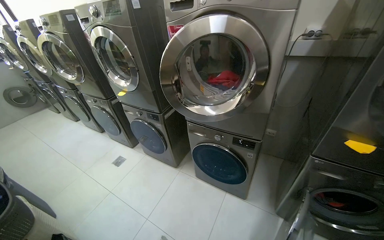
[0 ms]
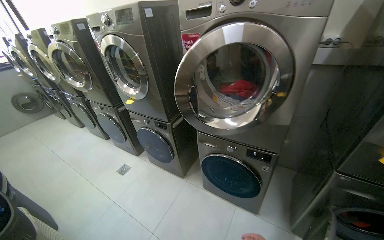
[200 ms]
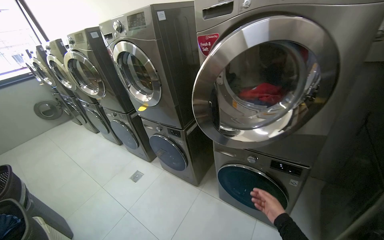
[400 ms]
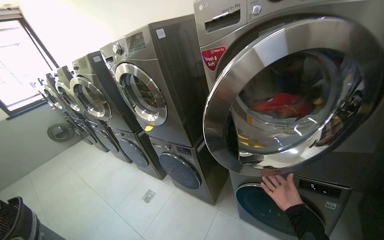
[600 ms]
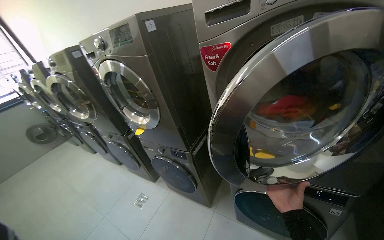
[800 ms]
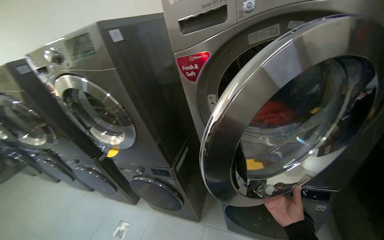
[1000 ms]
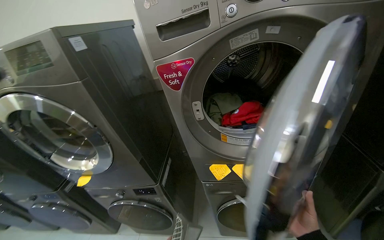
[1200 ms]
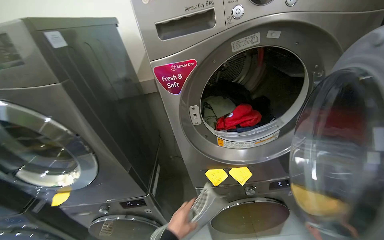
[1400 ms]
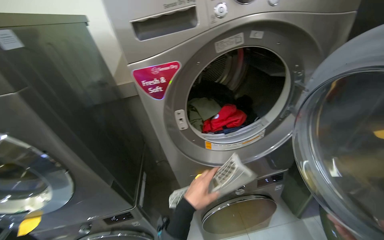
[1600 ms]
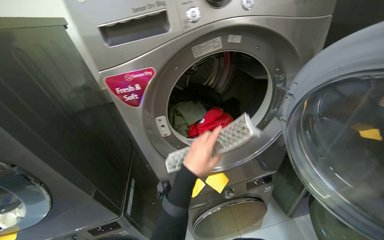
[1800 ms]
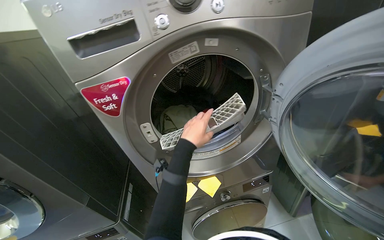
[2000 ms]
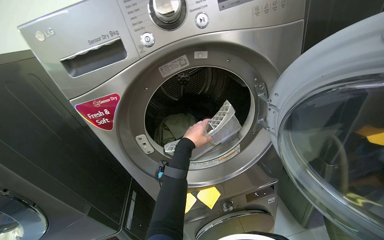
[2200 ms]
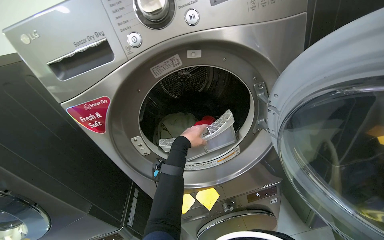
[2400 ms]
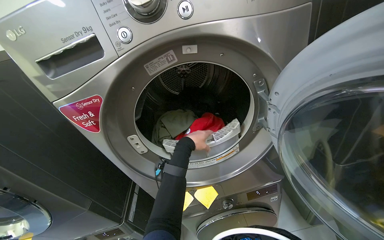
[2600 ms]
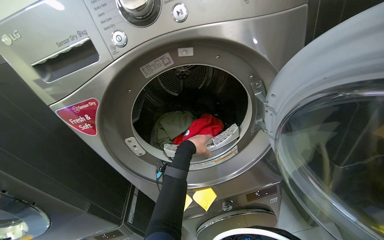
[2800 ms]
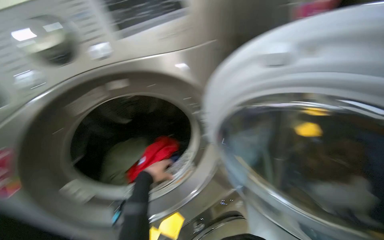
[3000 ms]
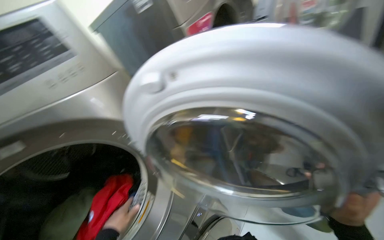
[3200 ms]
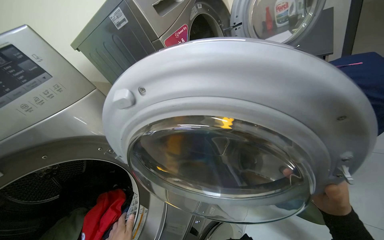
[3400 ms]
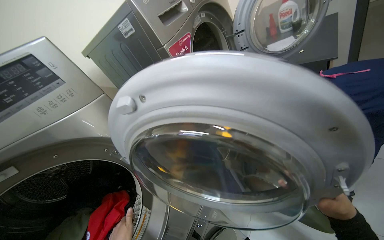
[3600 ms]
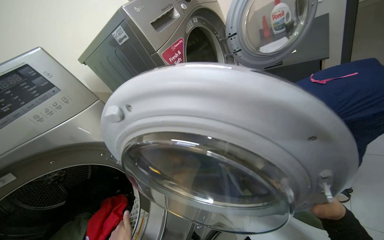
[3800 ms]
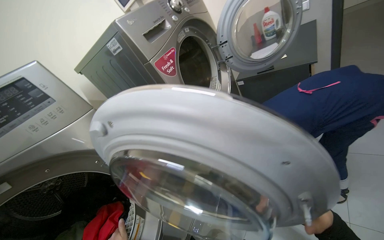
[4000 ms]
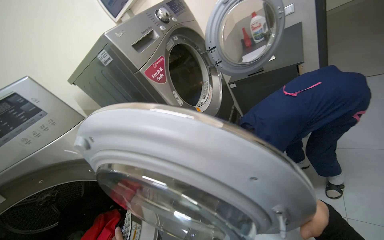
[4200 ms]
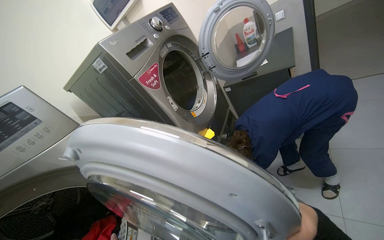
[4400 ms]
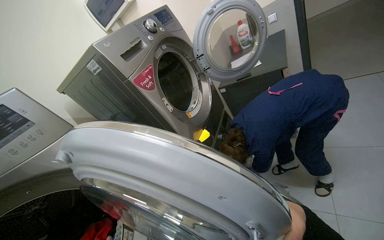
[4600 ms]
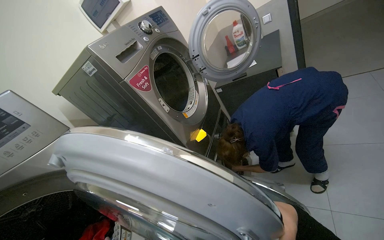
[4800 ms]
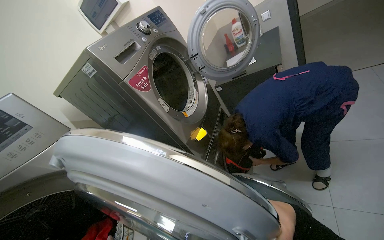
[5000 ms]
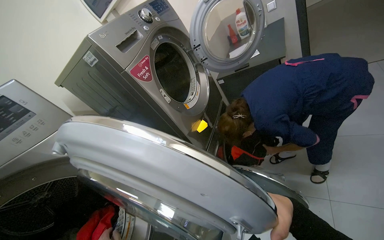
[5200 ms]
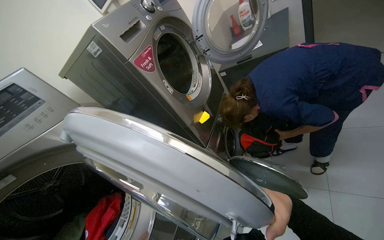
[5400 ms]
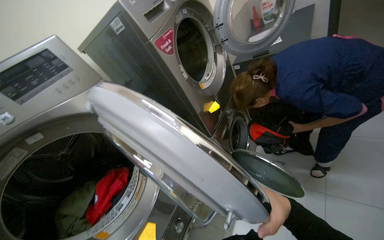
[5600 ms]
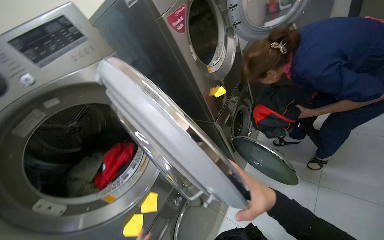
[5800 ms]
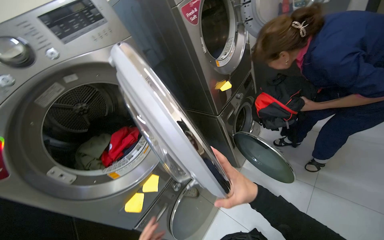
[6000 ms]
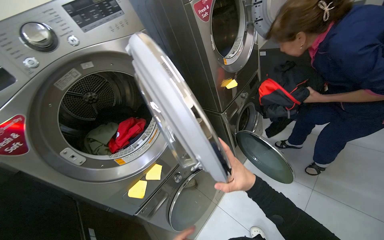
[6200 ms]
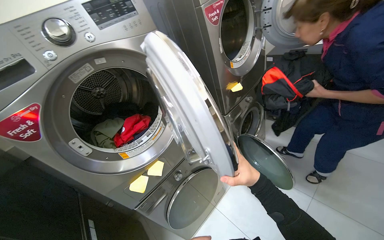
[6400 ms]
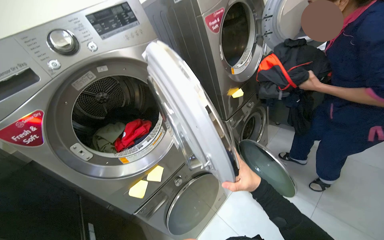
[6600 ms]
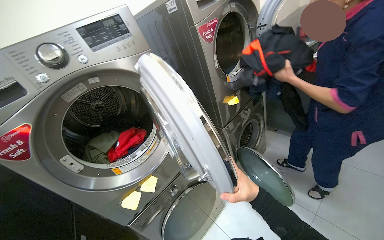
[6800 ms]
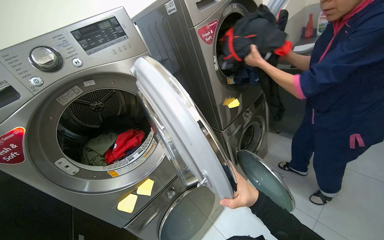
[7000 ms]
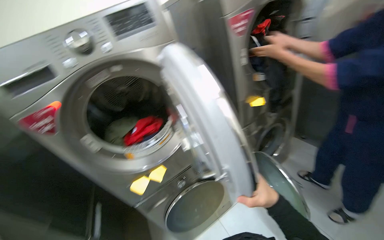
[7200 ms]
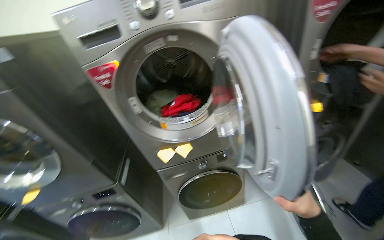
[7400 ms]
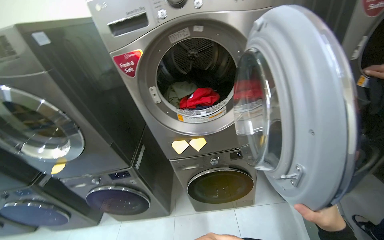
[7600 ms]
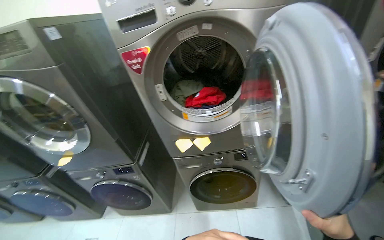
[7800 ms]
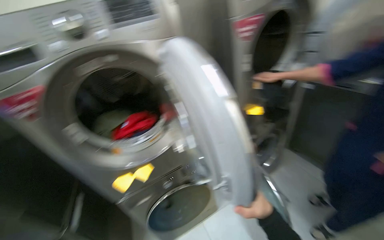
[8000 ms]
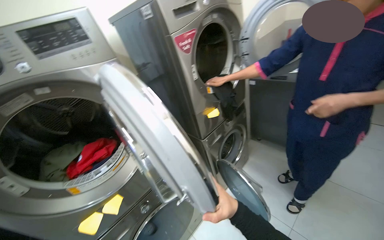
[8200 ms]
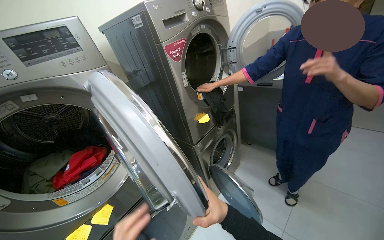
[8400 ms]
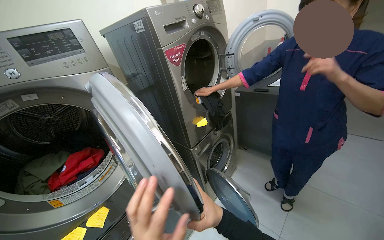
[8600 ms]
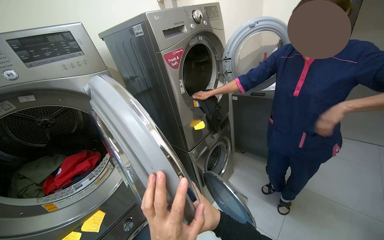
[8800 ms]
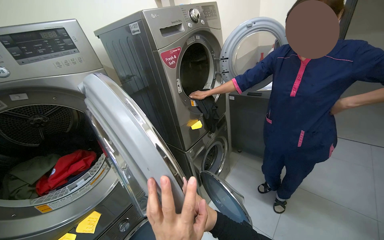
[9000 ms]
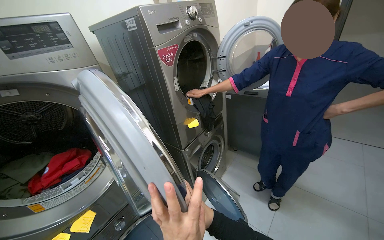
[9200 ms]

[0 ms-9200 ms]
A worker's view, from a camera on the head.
Job: managing laundry.
The whole recording: Cleaning dryer lint filters. The worker removes lint filters from dryers and cleans them.
0 ms to 1600 ms: The wearer moves roughly 60 cm. The head turns to the right by approximately 40 degrees.
3000 ms to 4600 ms: The head rotates roughly 40 degrees to the right. The view tilts roughly 15 degrees upward.
4600 ms to 6200 ms: The wearer looks some 15 degrees further downward.
6200 ms to 7600 ms: The head turns to the left by roughly 45 degrees.
7600 ms to 9200 ms: The head turns to the right by some 50 degrees. The camera pitches upward, by roughly 15 degrees.

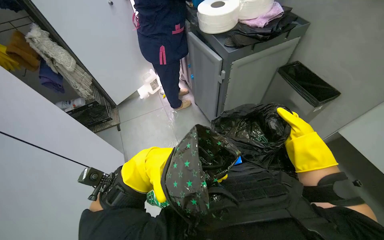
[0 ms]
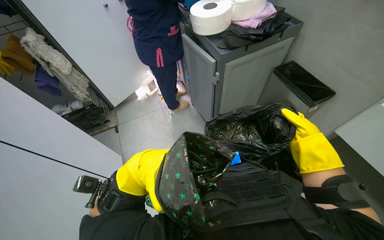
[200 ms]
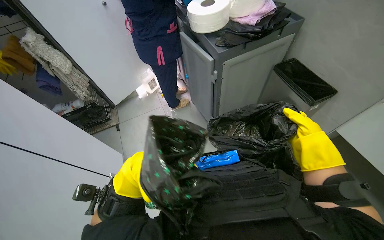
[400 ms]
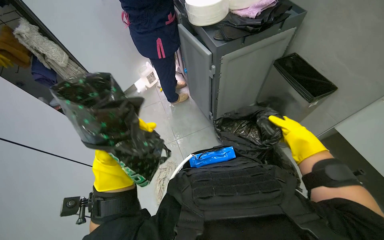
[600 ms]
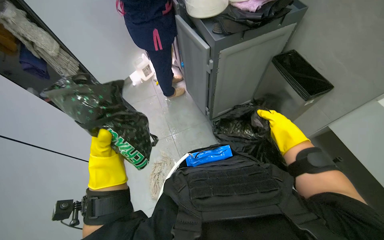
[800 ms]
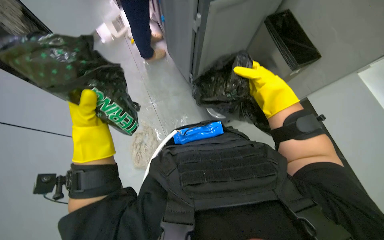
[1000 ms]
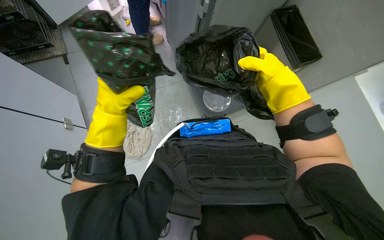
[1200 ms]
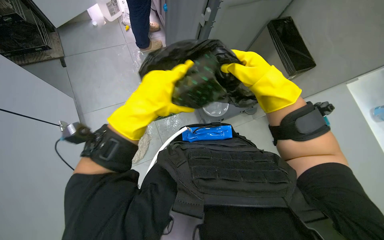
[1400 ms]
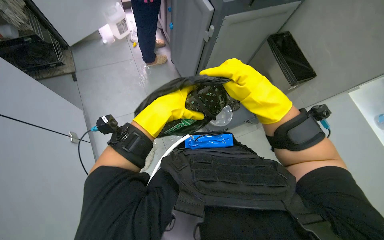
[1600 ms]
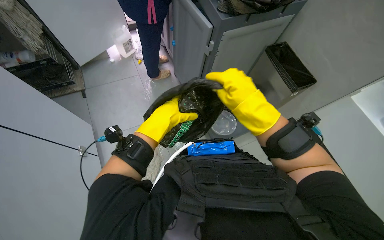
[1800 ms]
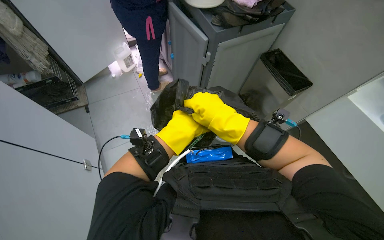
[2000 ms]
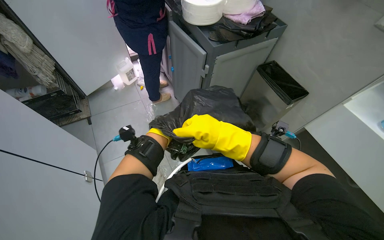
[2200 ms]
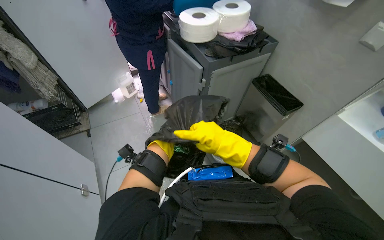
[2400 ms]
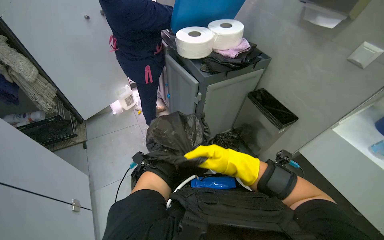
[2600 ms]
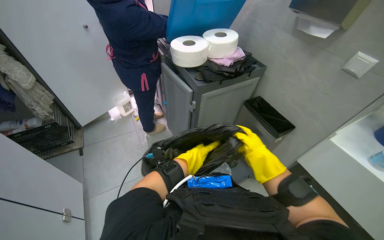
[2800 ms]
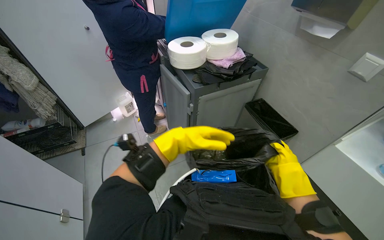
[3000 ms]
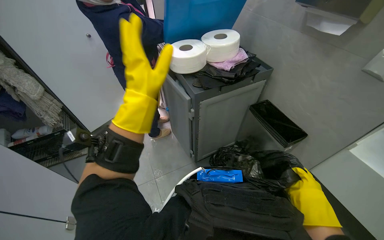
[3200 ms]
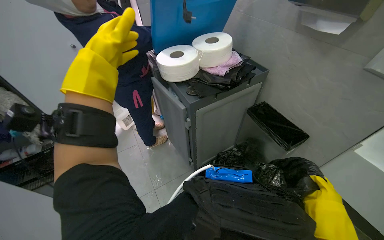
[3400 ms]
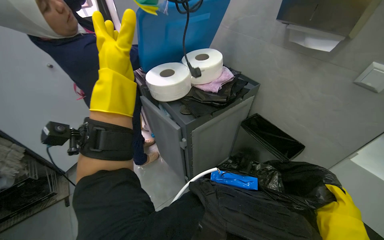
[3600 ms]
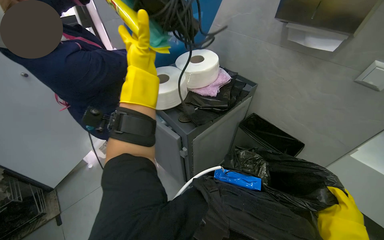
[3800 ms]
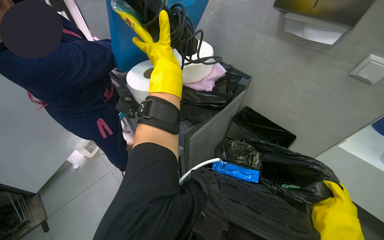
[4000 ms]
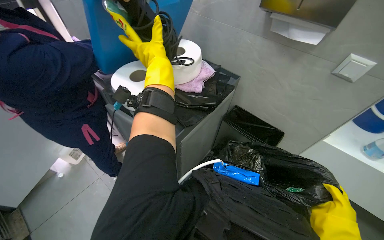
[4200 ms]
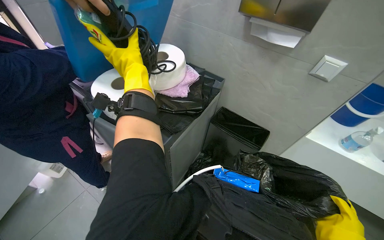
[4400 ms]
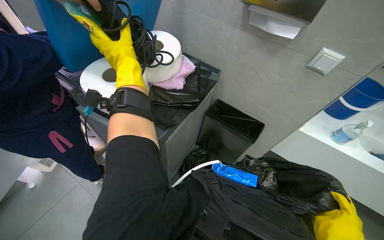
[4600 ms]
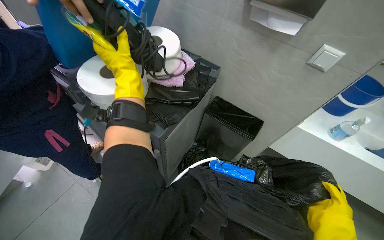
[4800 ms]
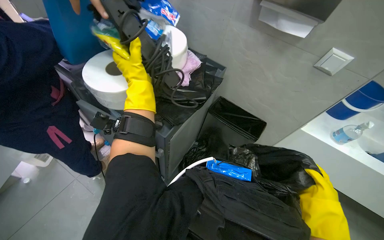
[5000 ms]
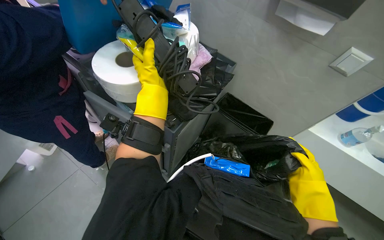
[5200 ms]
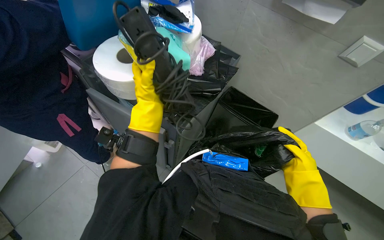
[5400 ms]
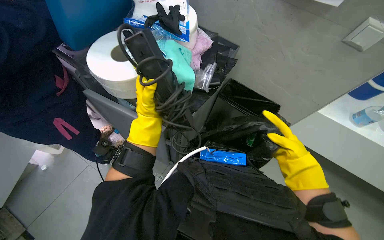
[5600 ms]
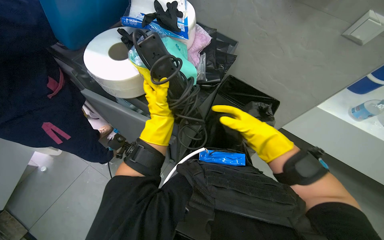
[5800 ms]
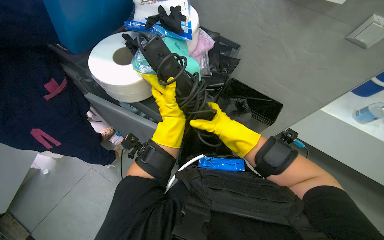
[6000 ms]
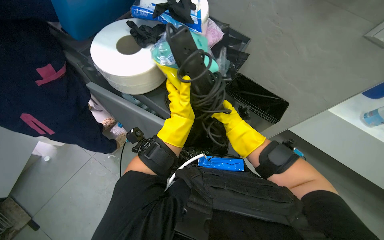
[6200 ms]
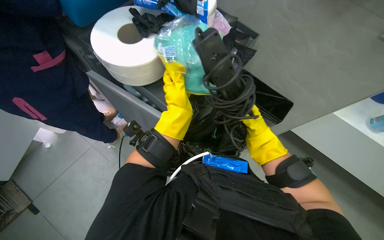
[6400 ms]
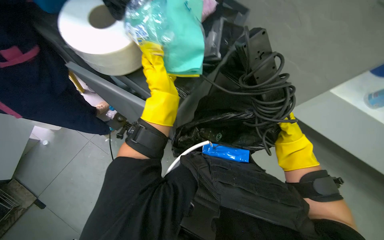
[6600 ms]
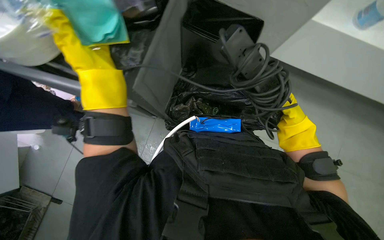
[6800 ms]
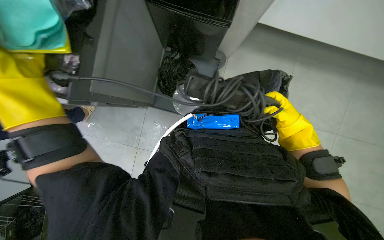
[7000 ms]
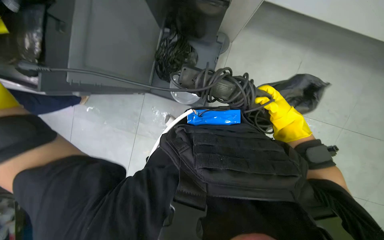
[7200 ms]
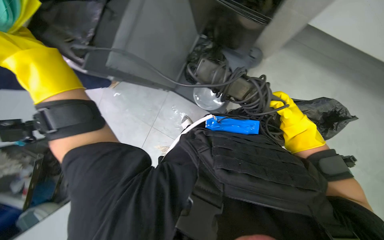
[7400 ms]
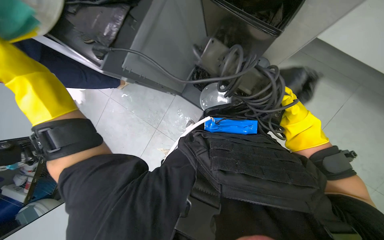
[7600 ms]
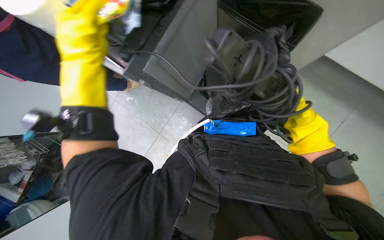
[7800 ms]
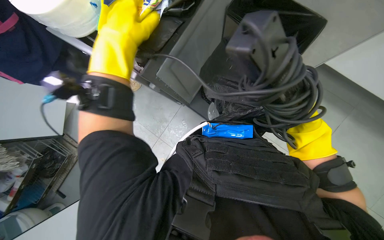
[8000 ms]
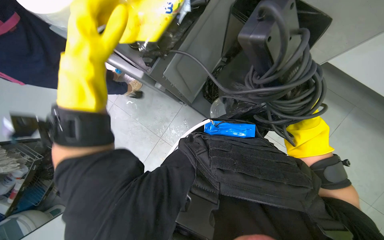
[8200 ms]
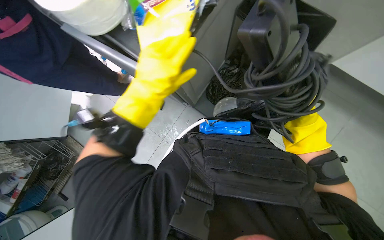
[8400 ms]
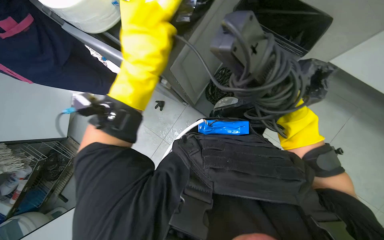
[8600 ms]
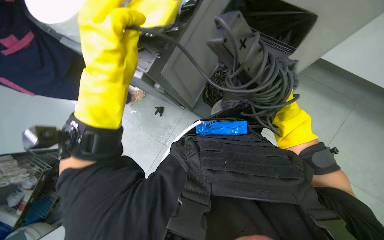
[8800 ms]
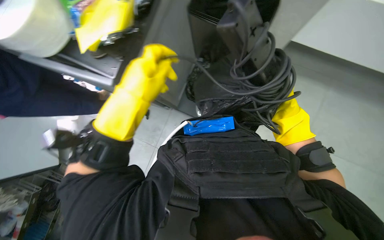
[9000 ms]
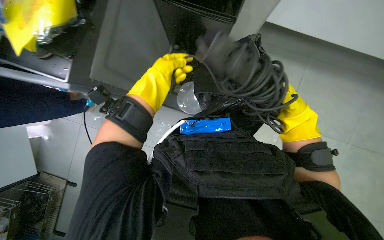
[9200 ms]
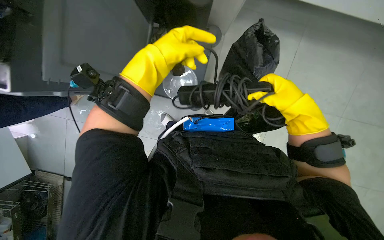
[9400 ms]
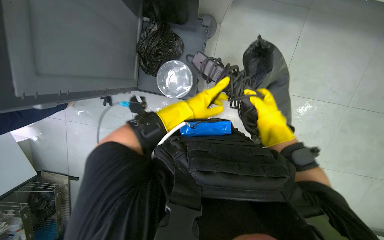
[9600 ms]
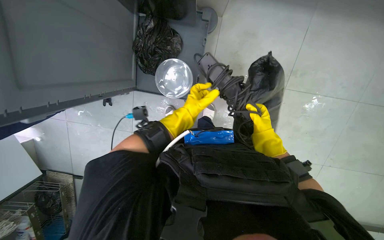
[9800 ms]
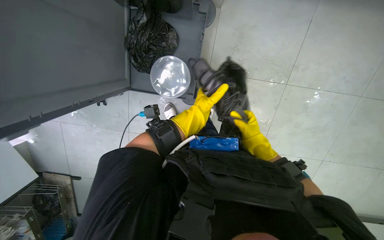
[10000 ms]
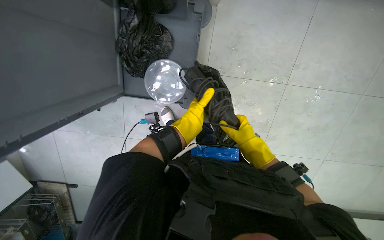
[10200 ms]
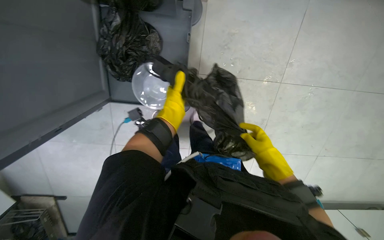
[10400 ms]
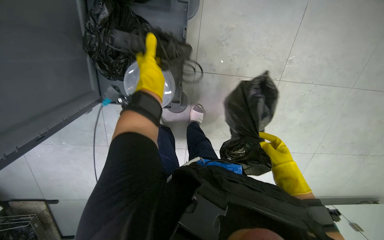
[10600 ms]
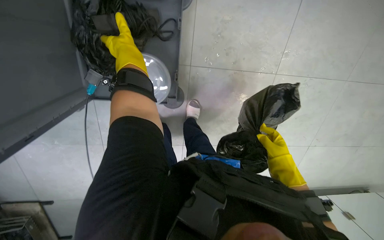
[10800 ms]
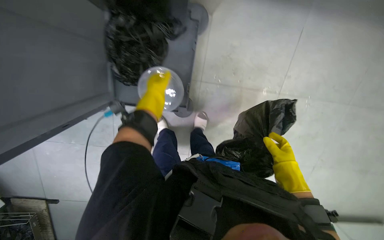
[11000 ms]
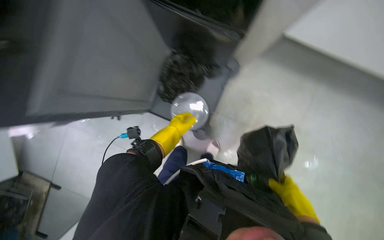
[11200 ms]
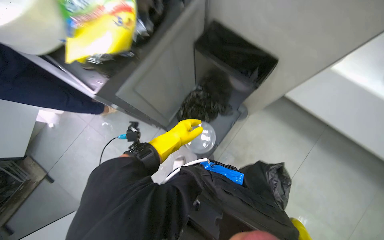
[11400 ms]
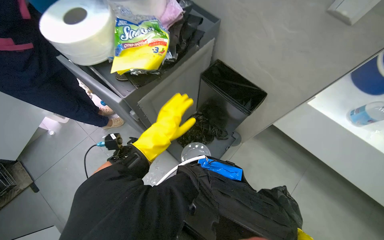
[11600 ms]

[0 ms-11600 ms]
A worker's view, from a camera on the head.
Job: managing trash.
The whole recording: Collecting trash and bagging it. The worker collects various items and places them into a black trash bag.
0 ms to 1400 ms: The view tips downward by some 25 degrees. The left hand goes roughly 15 cm up the picture and nearer to the camera. Meanwhile the right hand travels up the picture by about 10 cm.
1400 ms to 2800 ms: The view tilts about 25 degrees upward. The two hands go some 20 cm farther from the camera and to the right.
2800 ms to 4400 ms: The head turns to the right by about 30 degrees. The left hand heads up the picture, covering roughly 60 cm.
4400 ms to 5800 ms: The view tilts some 15 degrees downward. The left hand heads down the picture and farther from the camera, covering some 25 cm.
5800 ms to 7200 ms: The wearer looks roughly 25 degrees further downward.
8800 ms to 10200 ms: The head turns to the right by some 15 degrees. The right hand goes nearer to the camera and returns, roughly 10 cm each way. Meanwhile the left hand moves farther from the camera and to the right, roughly 40 cm.
10200 ms to 11600 ms: The wearer moves approximately 40 cm. The camera pitches upward, by approximately 45 degrees. The scene turns some 35 degrees clockwise in the picture.
